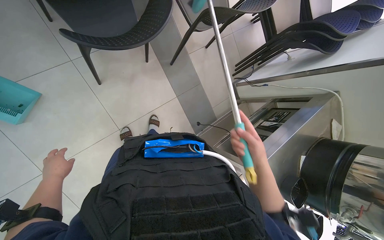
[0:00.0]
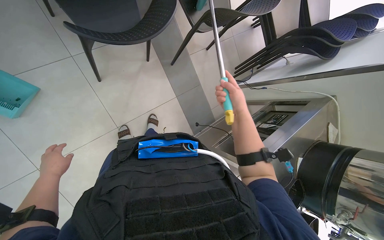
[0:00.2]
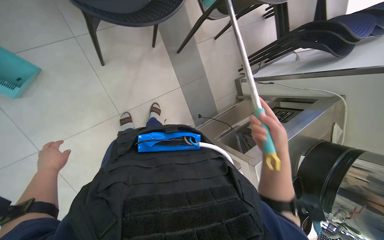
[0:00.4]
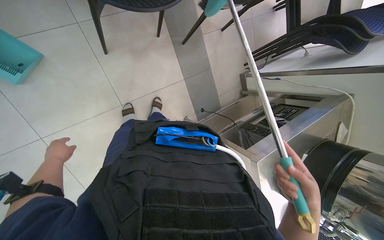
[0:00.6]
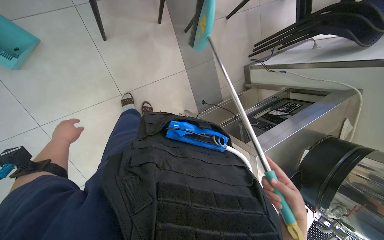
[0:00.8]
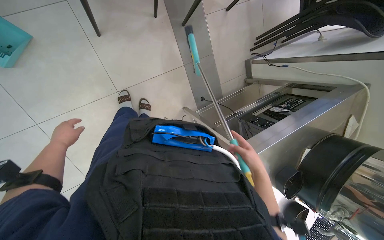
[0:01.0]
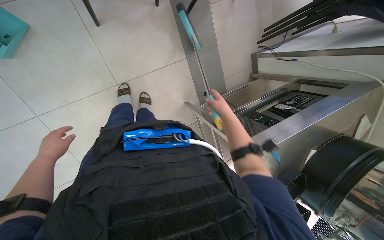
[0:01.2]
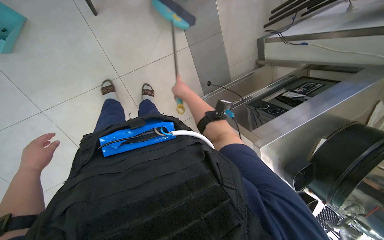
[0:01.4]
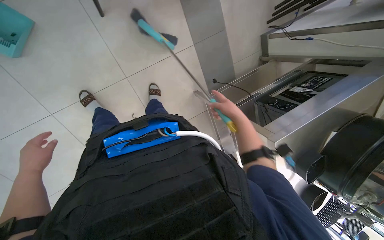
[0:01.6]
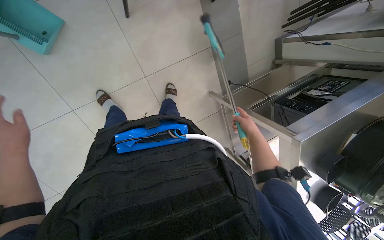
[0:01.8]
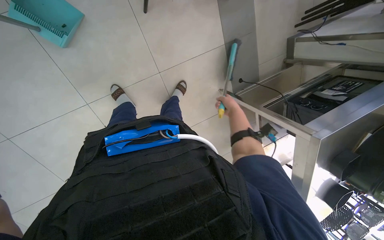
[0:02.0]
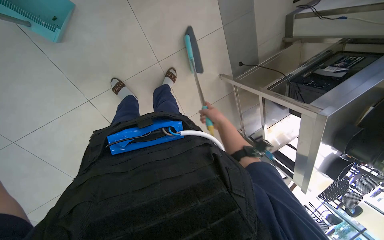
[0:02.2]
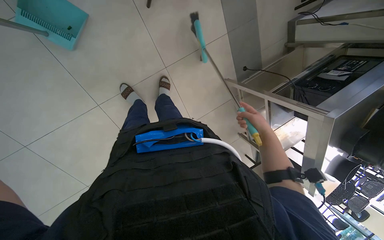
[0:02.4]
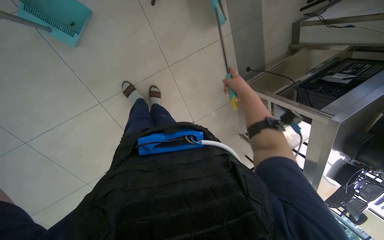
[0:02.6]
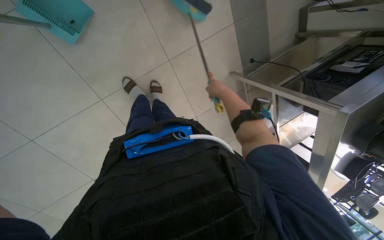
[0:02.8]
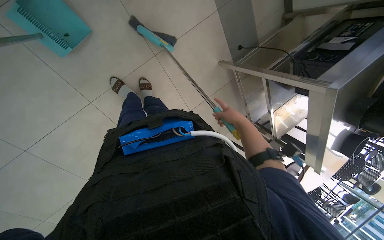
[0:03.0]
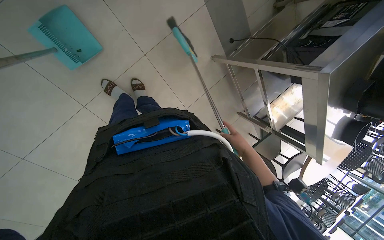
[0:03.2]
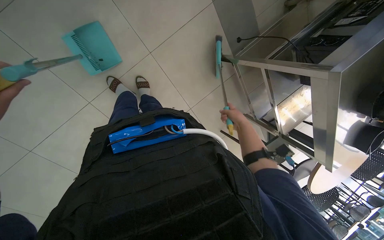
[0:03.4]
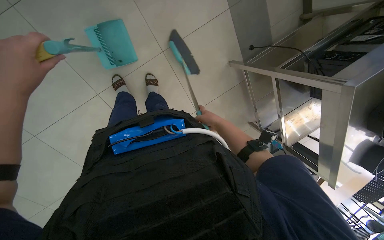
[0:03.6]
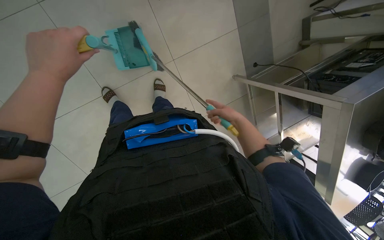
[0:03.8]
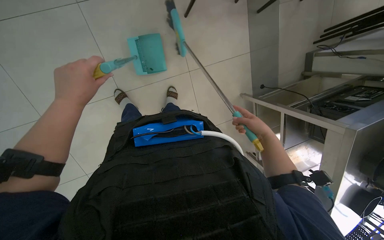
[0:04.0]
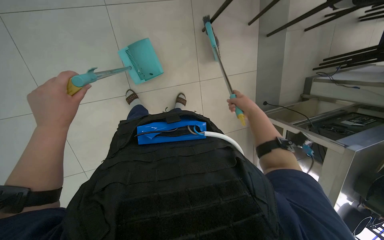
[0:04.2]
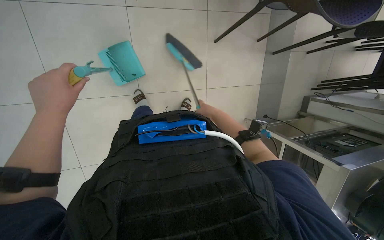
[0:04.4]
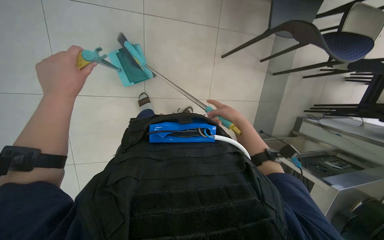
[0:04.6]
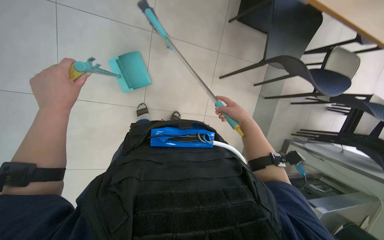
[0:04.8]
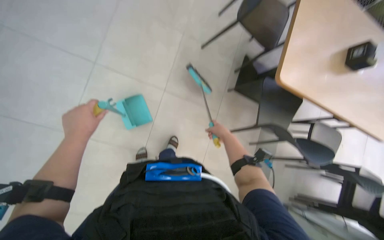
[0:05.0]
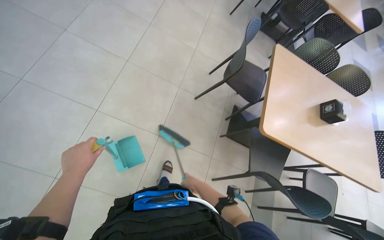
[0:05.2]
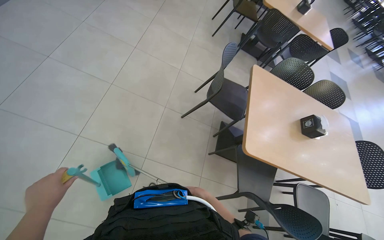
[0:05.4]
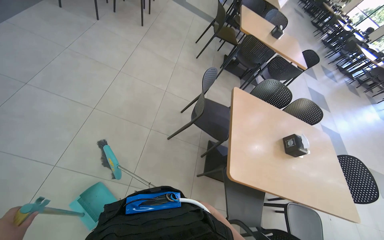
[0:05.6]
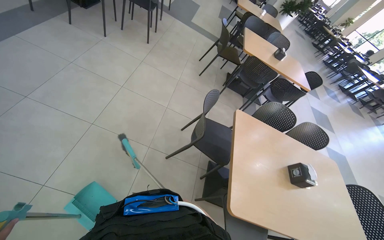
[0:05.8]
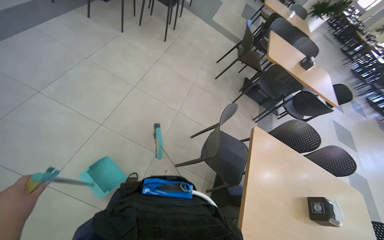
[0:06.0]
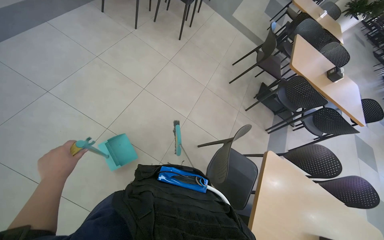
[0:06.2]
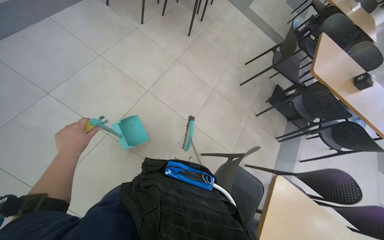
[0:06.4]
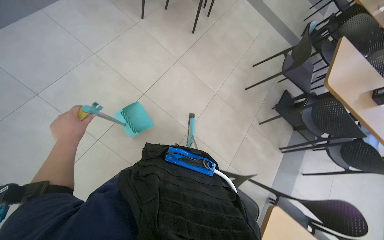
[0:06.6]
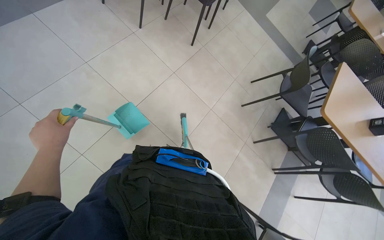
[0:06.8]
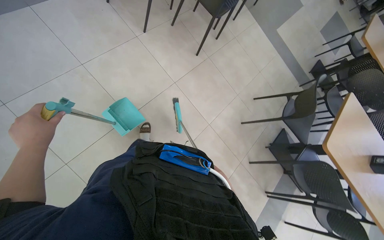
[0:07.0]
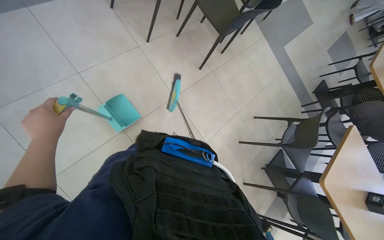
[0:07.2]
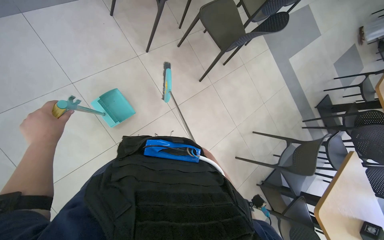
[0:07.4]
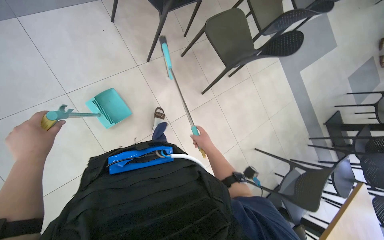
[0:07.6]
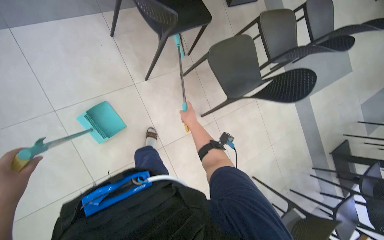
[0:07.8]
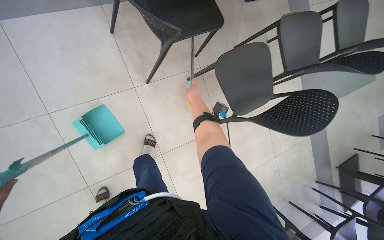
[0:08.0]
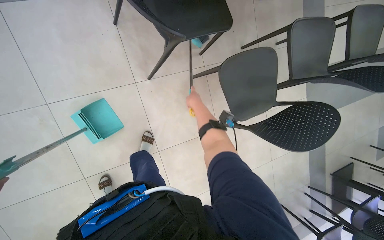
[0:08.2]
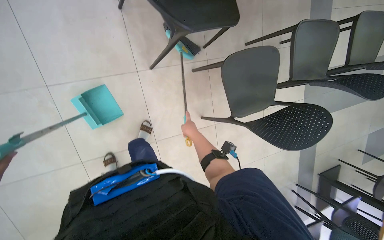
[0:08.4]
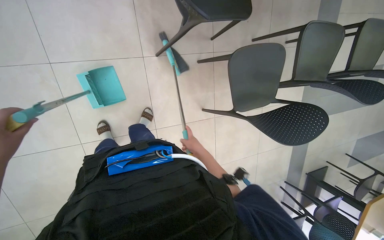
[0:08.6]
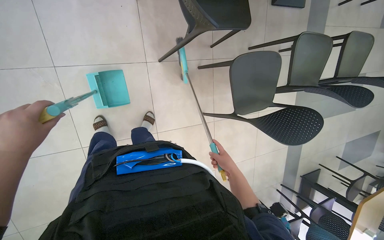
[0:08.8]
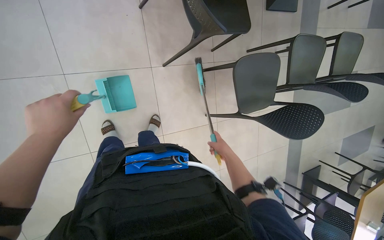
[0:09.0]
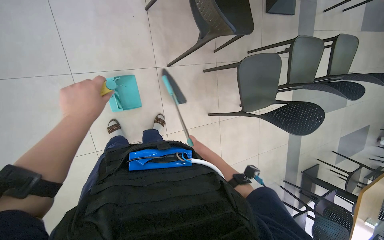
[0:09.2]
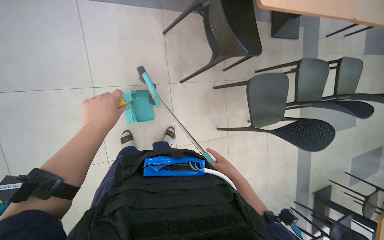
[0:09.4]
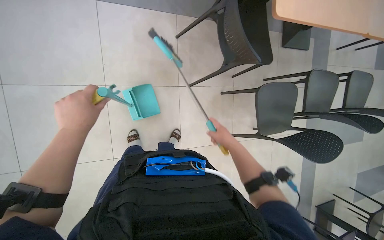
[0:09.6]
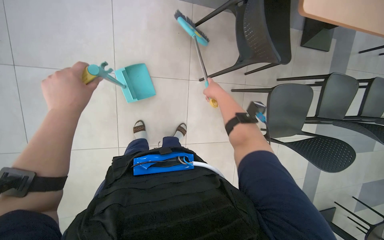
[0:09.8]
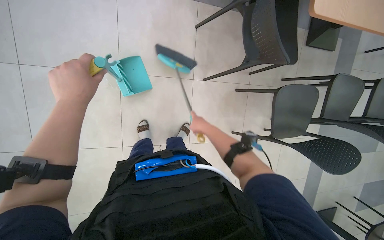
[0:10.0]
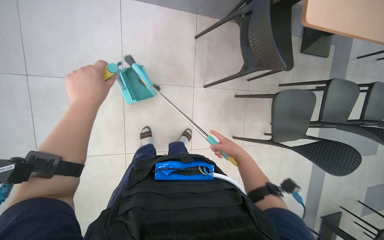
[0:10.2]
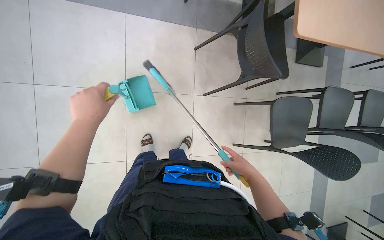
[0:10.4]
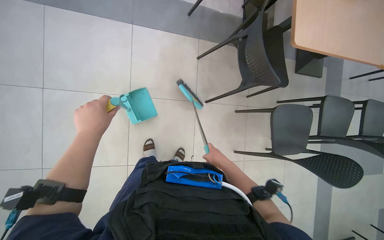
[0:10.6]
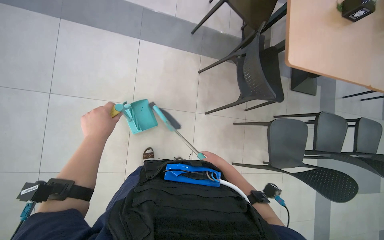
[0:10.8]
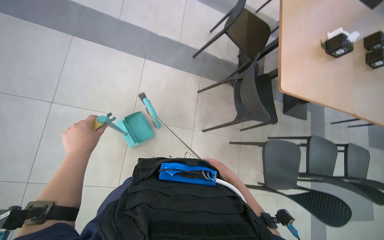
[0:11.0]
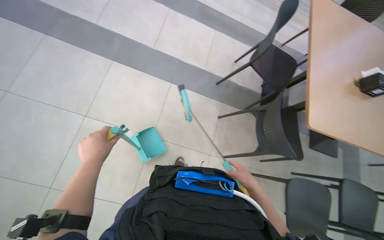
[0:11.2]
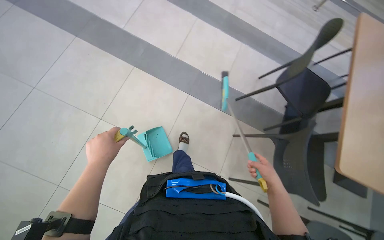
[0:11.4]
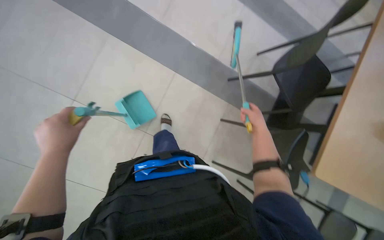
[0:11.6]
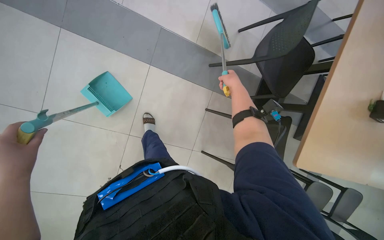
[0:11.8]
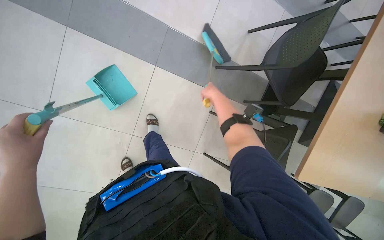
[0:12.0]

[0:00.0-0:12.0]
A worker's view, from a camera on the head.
Job: sweeping floor.
The whole recording: Sweeping cafeteria floor. The worker sweeps the cafeteria floor with a squeegee and dustpan, then disposes of the collected debris.
0:00.0 to 0:01.6: The view tips downward by roughly 15 degrees. The right hand goes up and down the picture, some 40 cm each way, reversing 3 times.
0:01.6 to 0:03.0: The right hand goes up and down the picture, roughly 15 cm each way, reversing 2 times.
0:03.0 to 0:04.4: The view tilts roughly 15 degrees upward. The right hand is displaced to the left by roughly 15 cm, and travels down the picture and back again, roughly 15 cm each way.
0:04.4 to 0:06.0: The camera travels some 50 cm. The wearer looks approximately 60 degrees further upward. Everything in view rotates approximately 30 degrees clockwise.
0:06.0 to 0:07.6: The camera travels about 1.5 m. The scene rotates clockwise by approximately 35 degrees.
0:07.6 to 0:09.0: The right hand travels to the right by roughly 15 cm, and goes up the picture and returns, some 50 cm each way.
0:09.0 to 0:10.4: The right hand heads nearer to the camera, covering some 15 cm, and moves roughly 30 cm up the picture and comes back.
0:10.4 to 0:12.0: The wearer looks approximately 15 degrees further upward. The scene turns about 25 degrees clockwise in the picture.

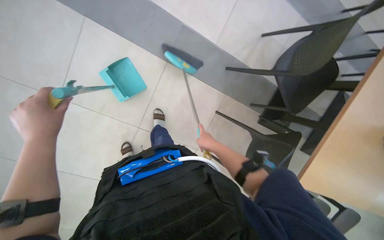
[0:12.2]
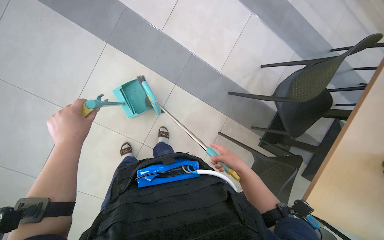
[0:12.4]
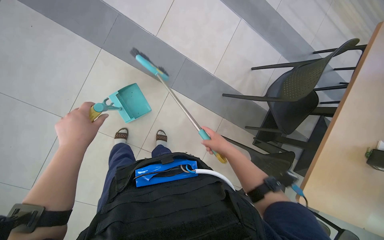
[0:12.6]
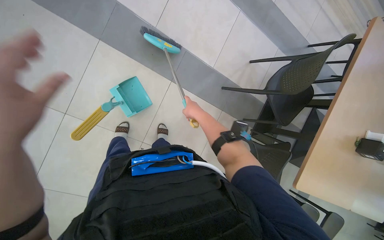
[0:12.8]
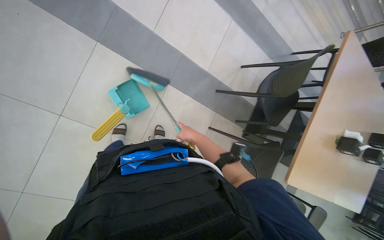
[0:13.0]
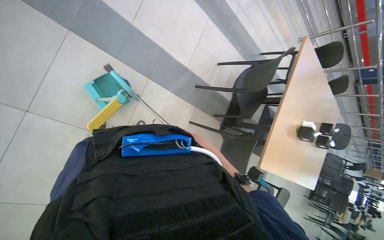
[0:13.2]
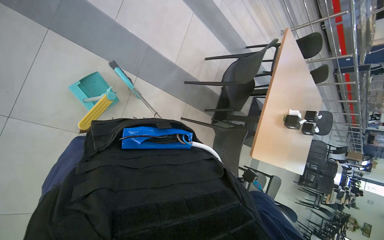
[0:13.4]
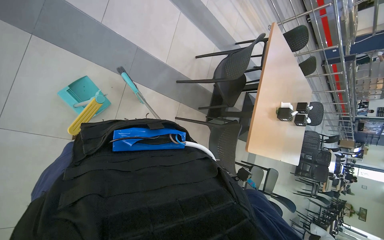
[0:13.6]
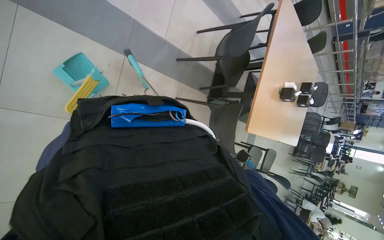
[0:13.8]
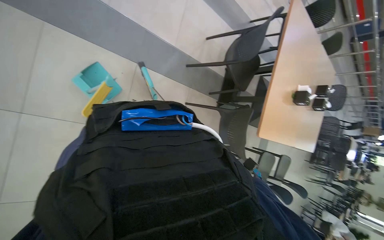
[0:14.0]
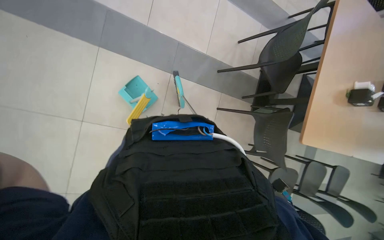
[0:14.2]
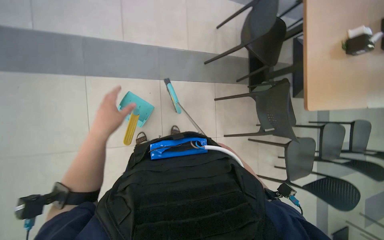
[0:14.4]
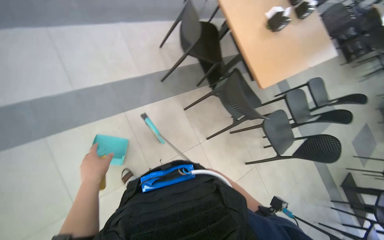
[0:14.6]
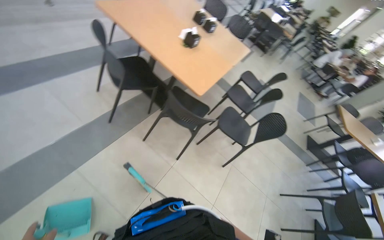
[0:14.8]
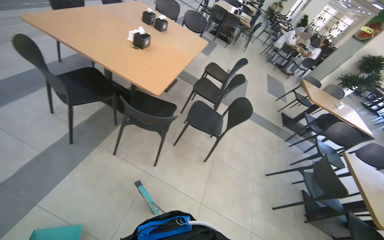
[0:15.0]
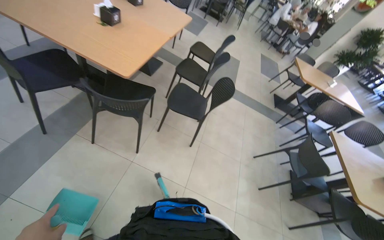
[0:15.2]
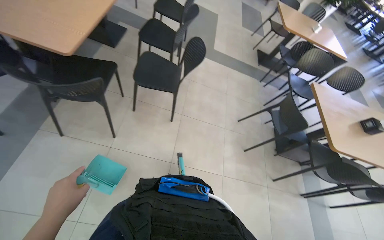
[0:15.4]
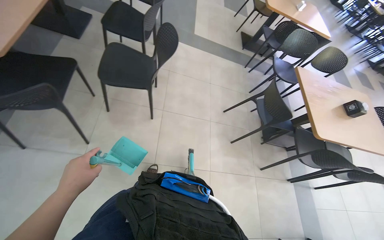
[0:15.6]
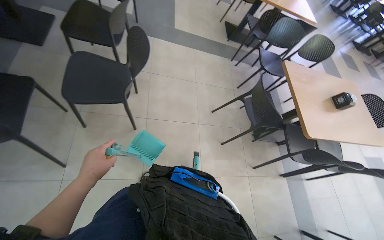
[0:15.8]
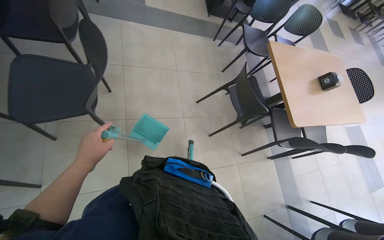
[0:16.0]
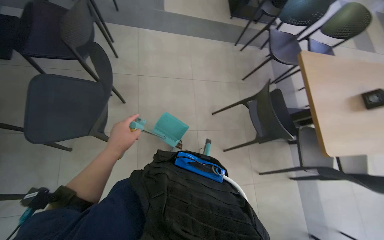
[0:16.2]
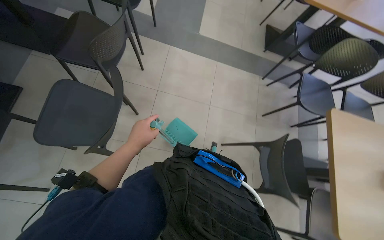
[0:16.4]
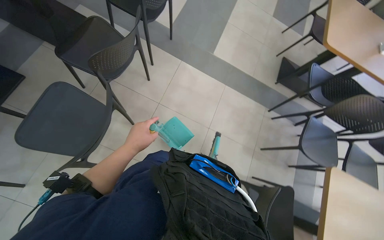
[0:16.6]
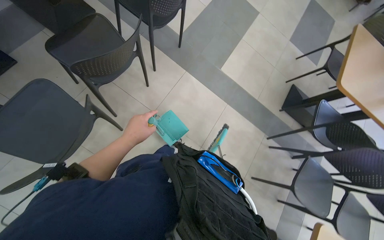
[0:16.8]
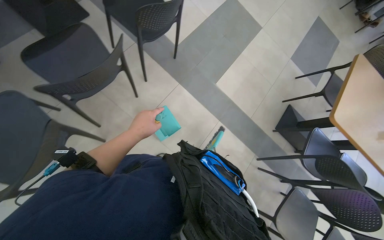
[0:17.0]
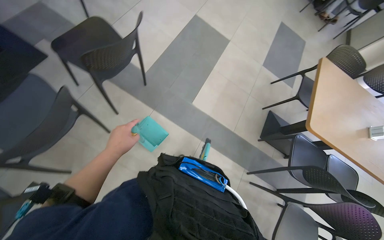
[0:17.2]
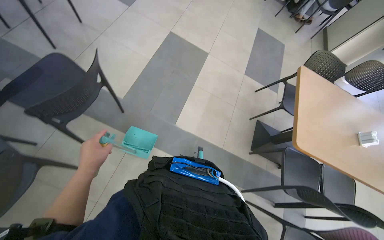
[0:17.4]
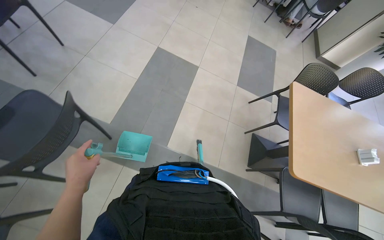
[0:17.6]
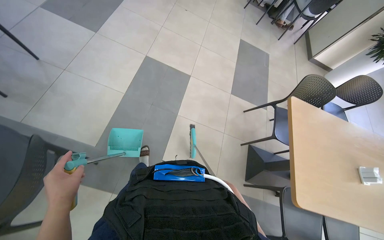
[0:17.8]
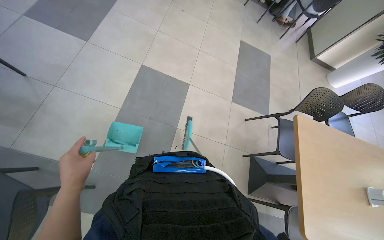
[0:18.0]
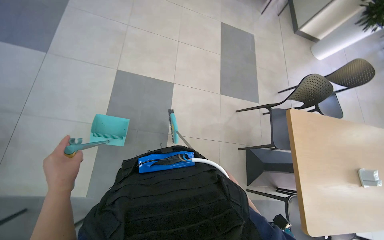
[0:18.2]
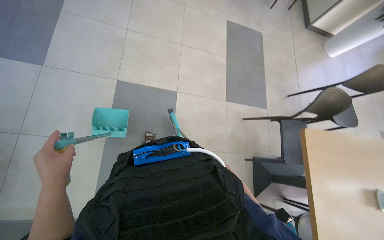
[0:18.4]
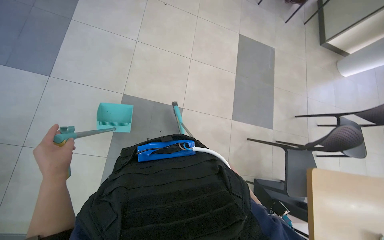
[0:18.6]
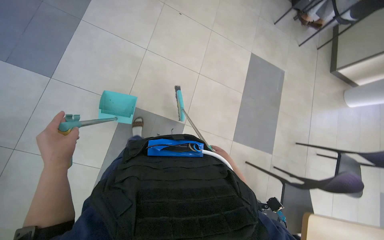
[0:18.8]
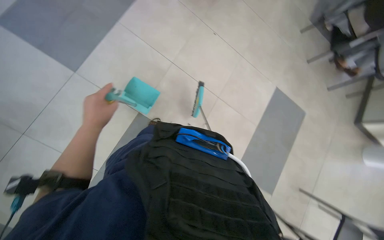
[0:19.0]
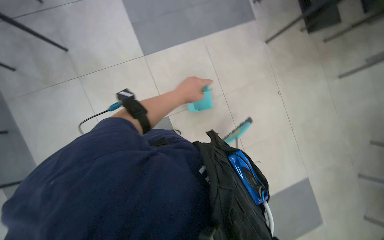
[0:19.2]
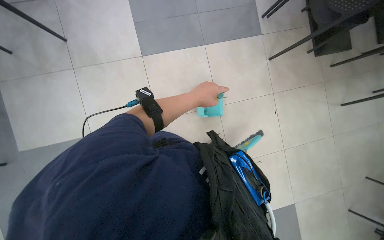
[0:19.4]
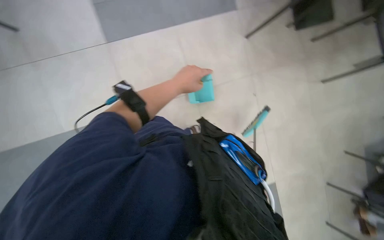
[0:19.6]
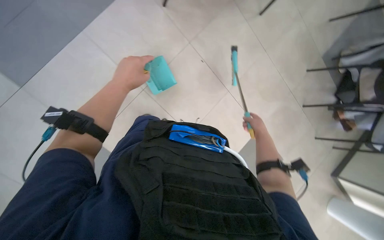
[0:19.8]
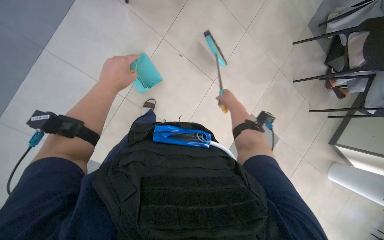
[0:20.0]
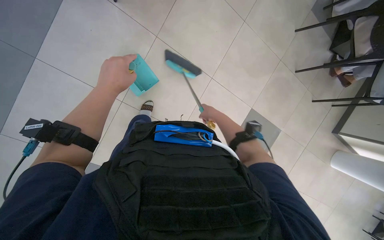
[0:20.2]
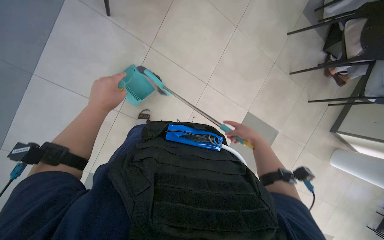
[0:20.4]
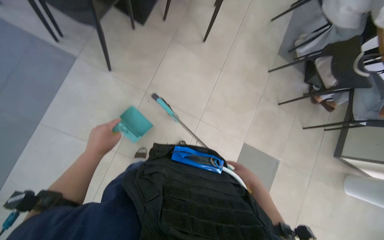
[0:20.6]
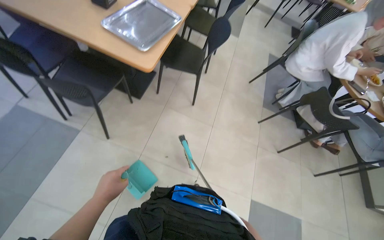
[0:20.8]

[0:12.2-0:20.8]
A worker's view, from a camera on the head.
Job: sweeping floor.
The whole recording: Sweeping cafeteria floor. The worker sweeps the cafeteria floor with a squeegee and dustpan, then disposes of the collected debris.
0:12.2 to 0:13.6: The view pans to the right by roughly 20 degrees.
0:13.6 to 0:15.0: The scene turns approximately 75 degrees counterclockwise in the picture.
0:15.0 to 0:16.6: The camera travels some 1.5 m. The view tips downward by some 30 degrees.
0:16.6 to 0:18.0: The camera travels roughly 1.5 m.
0:18.0 to 0:19.4: The wearer moves some 1 m. The scene turns roughly 45 degrees clockwise in the picture.
0:19.4 to 0:20.8: The camera travels approximately 50 cm. The view tilts roughly 20 degrees upward. Everything in view rotates approximately 35 degrees counterclockwise.
